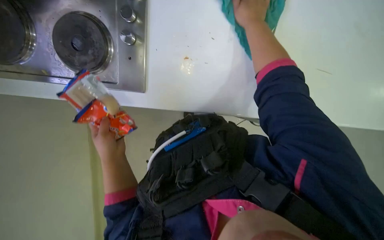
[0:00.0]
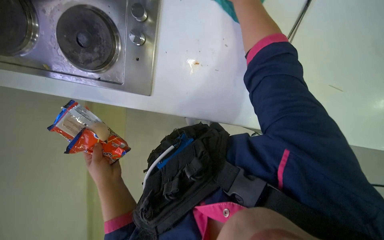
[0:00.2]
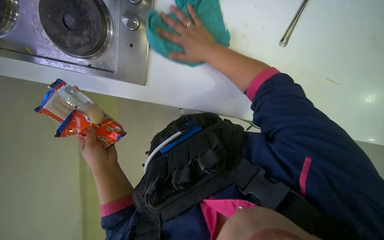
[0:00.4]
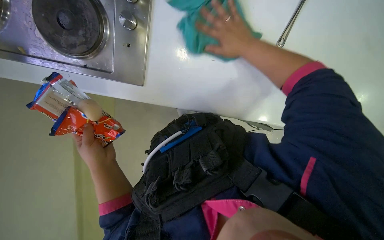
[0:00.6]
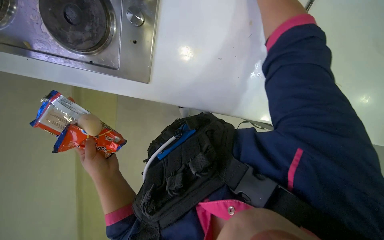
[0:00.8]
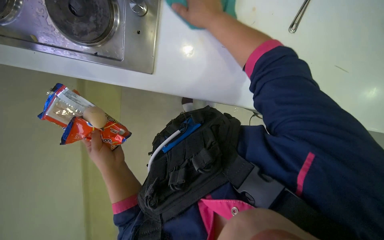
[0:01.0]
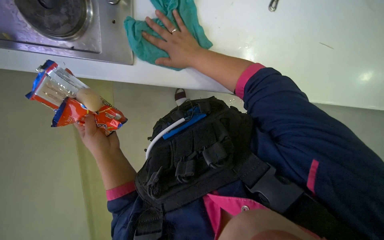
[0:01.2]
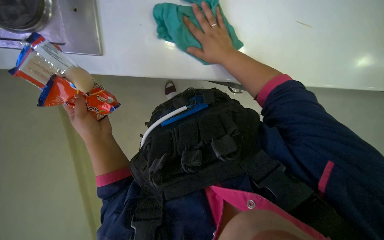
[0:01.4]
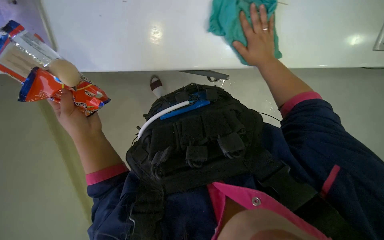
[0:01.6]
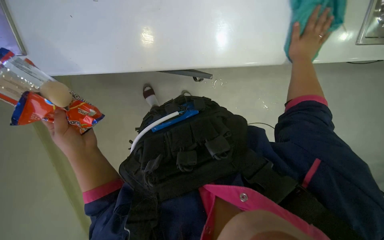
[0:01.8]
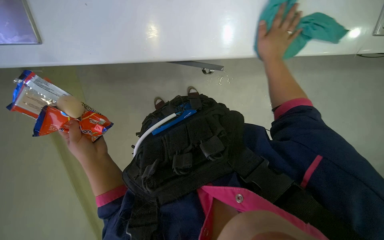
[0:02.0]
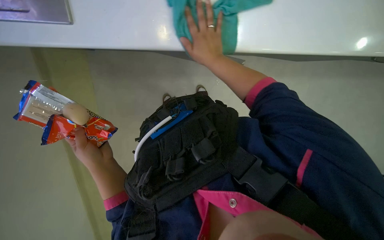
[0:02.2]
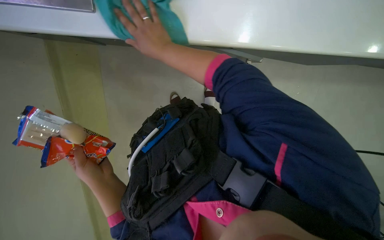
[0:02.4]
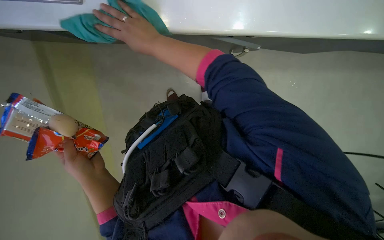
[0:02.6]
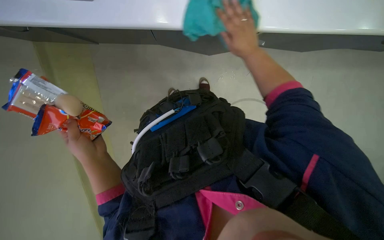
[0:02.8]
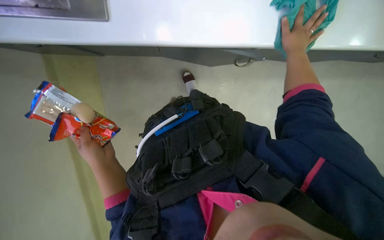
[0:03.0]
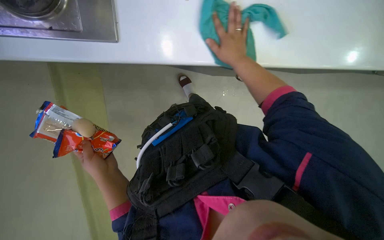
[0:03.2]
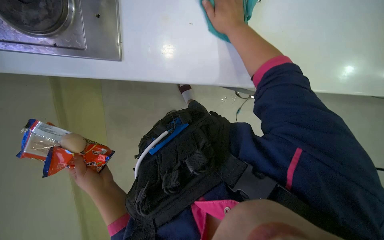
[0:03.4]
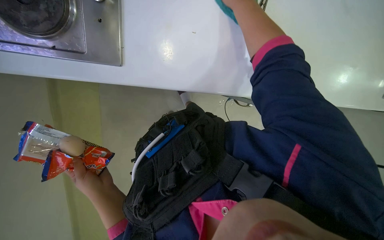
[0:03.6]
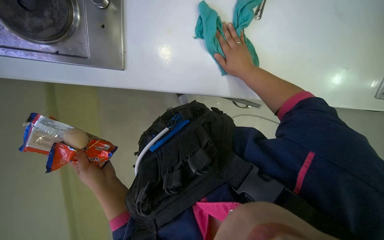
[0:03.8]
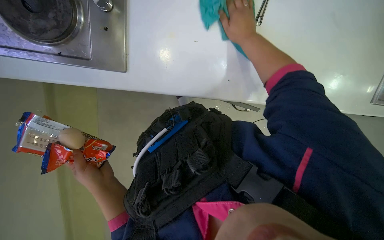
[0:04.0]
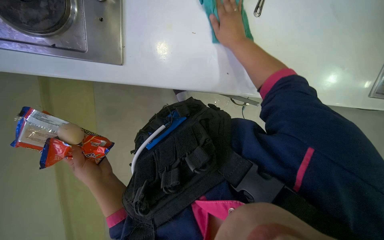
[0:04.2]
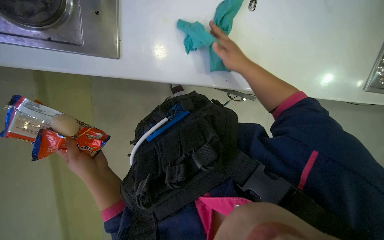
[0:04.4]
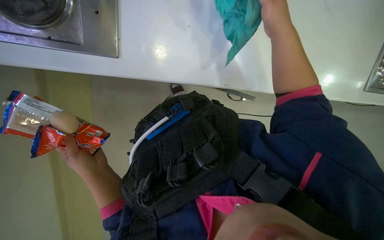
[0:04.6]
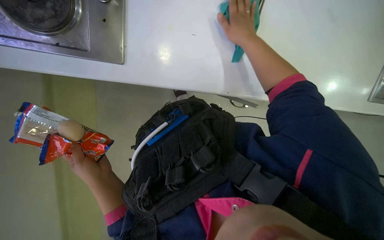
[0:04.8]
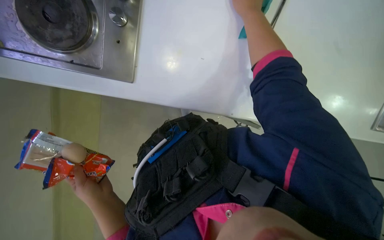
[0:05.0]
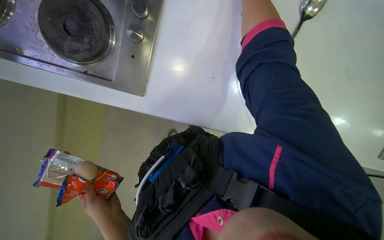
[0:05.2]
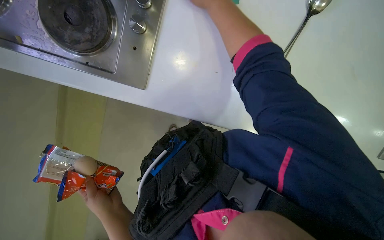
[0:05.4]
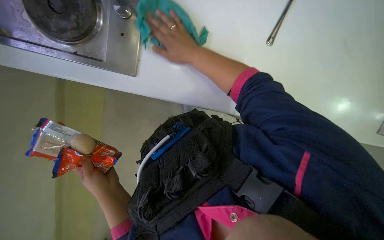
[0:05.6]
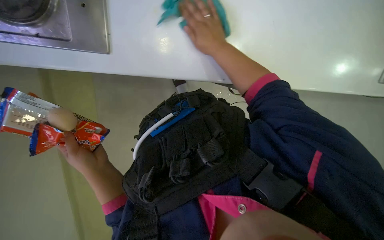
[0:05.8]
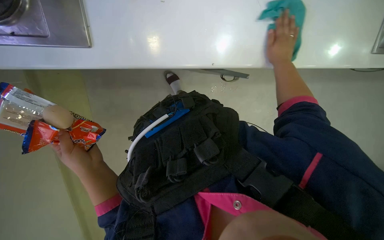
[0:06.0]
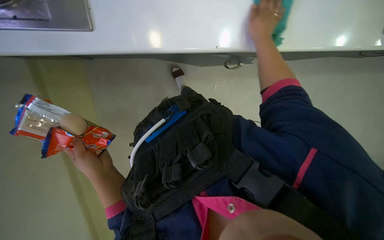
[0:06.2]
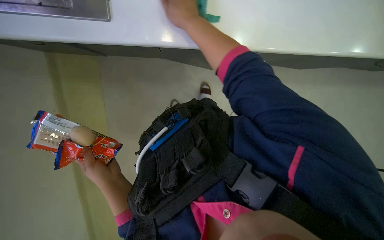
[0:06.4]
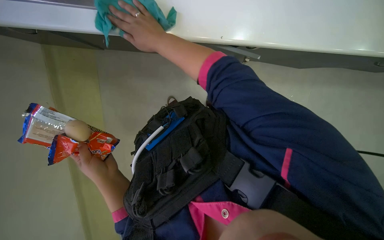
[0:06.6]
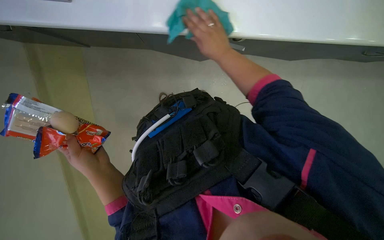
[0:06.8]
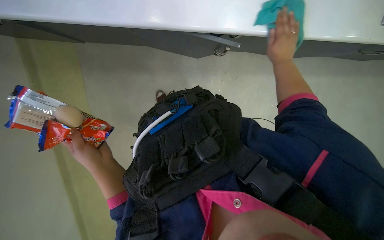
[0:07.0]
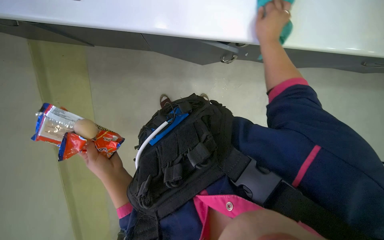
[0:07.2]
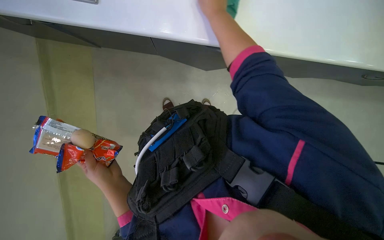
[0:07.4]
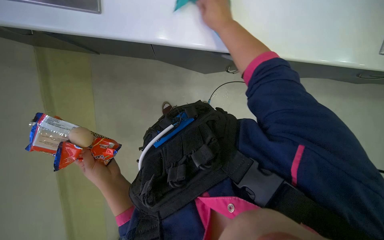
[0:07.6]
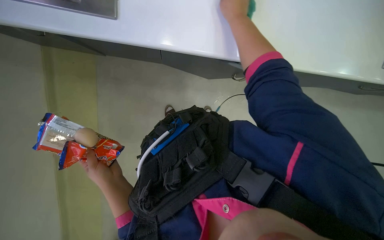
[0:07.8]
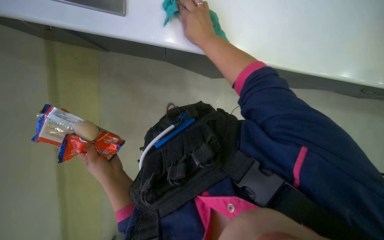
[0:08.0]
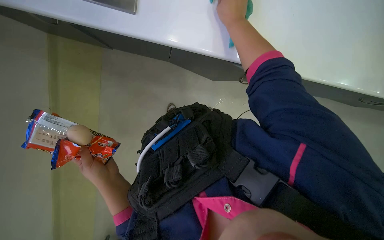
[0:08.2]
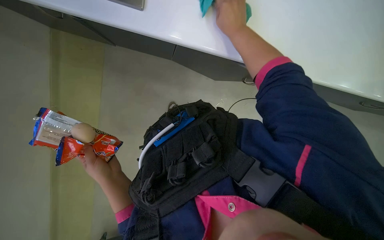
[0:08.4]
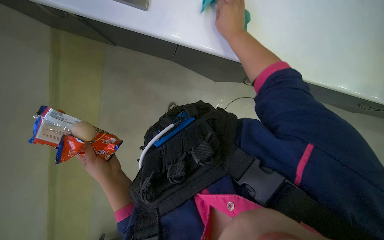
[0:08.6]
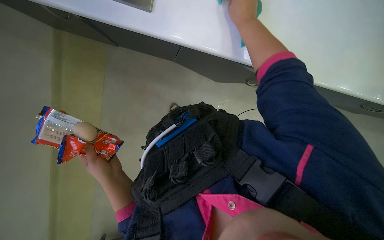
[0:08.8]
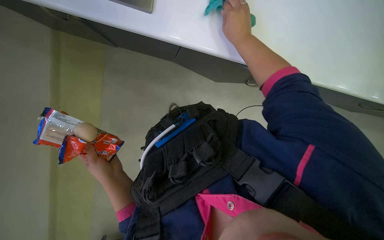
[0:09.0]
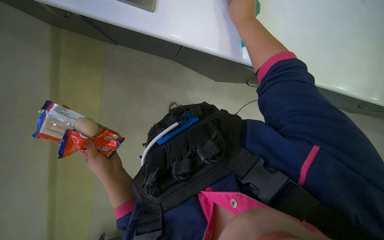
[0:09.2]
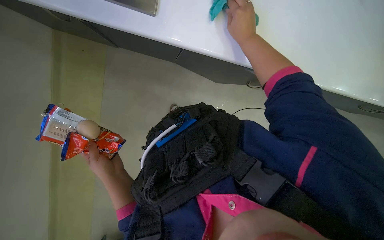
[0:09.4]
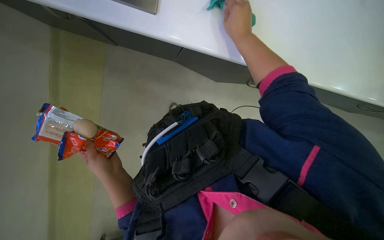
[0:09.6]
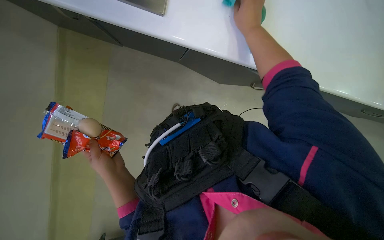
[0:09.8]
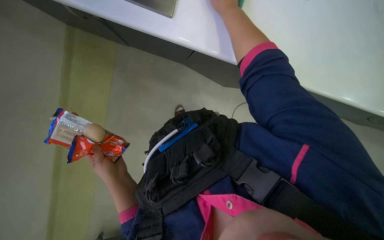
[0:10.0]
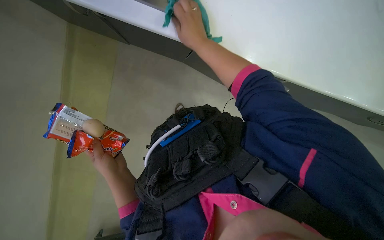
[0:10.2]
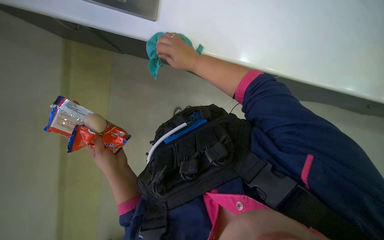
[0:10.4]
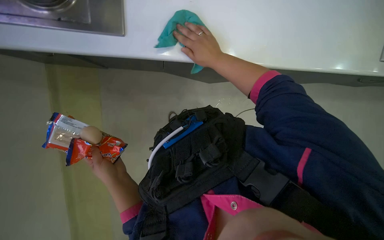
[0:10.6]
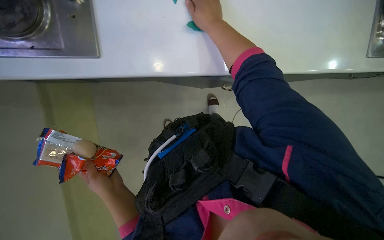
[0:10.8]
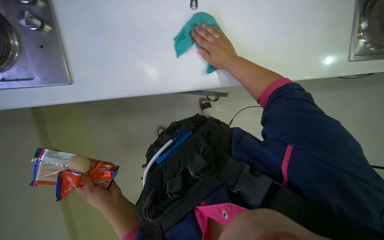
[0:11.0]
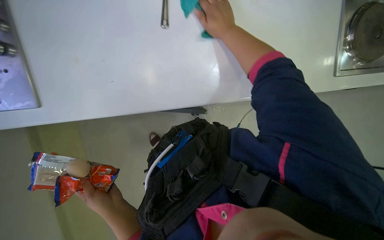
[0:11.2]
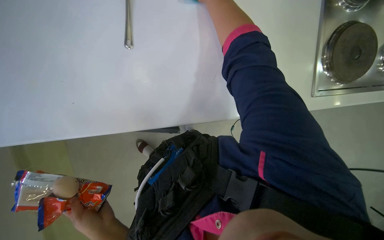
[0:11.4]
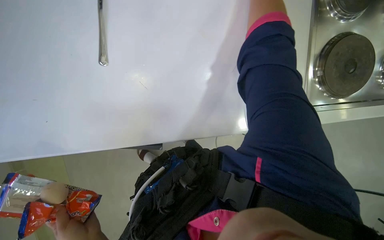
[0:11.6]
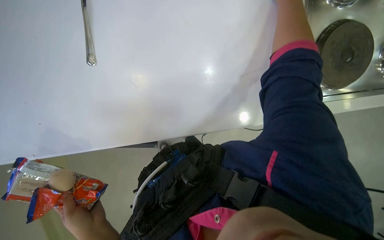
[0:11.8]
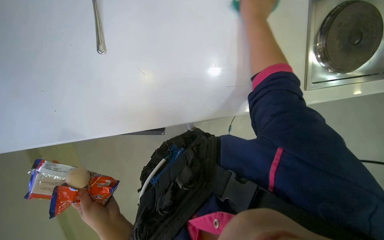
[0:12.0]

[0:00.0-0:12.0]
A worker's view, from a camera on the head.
Job: cleaning kitchen.
The whole recording: Cleaning kitchen sink and counter. The worker wipes the kitchen sink and surrounding counter with a cloth.
0:01.6 to 0:03.0: The right hand swings left and right, roughly 40 cm each way, with 2 reversals.
0:03.0 to 0:04.4: The right hand travels to the left and down the picture by some 20 cm.
0:06.0 to 0:07.6: The right hand swings left and right, approximately 35 cm each way, with 2 reversals.
0:07.6 to 0:09.0: The hands make small movements and keep their place.
0:09.0 to 0:10.4: The right hand is displaced to the left by some 15 cm.

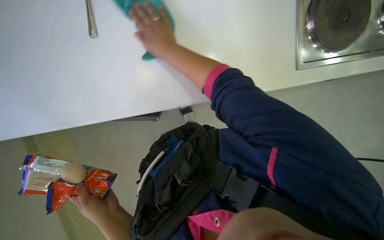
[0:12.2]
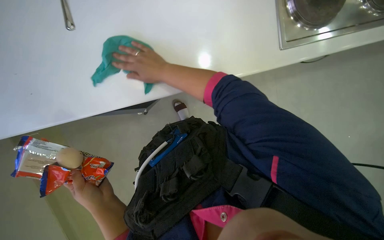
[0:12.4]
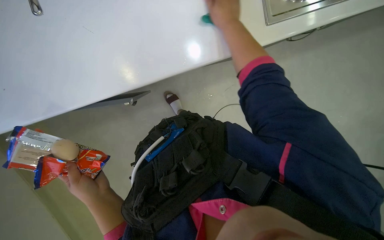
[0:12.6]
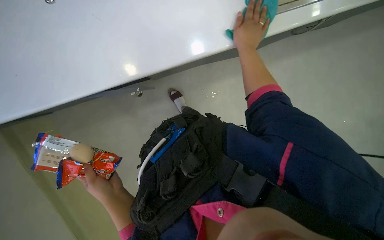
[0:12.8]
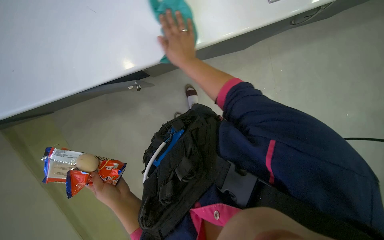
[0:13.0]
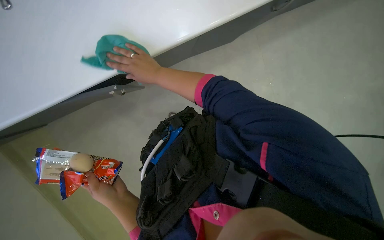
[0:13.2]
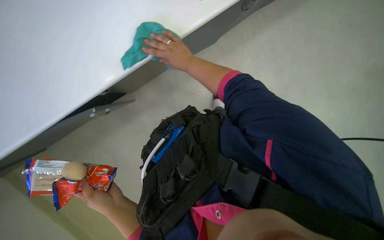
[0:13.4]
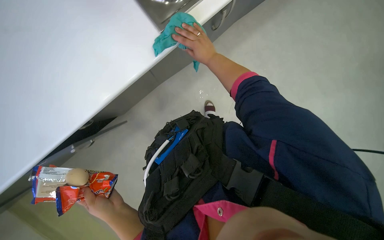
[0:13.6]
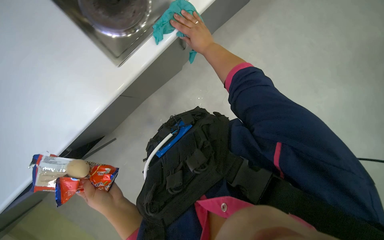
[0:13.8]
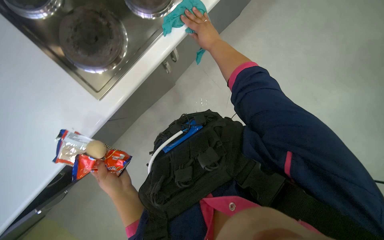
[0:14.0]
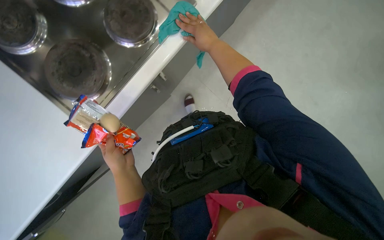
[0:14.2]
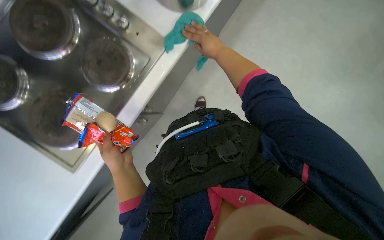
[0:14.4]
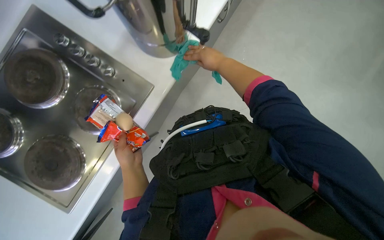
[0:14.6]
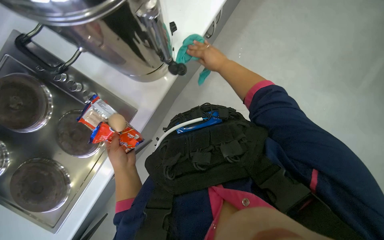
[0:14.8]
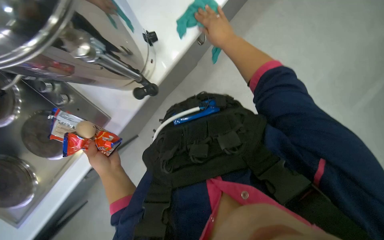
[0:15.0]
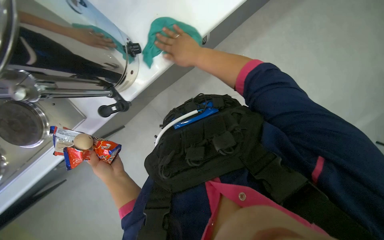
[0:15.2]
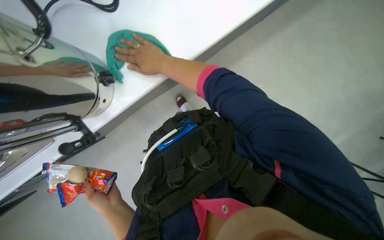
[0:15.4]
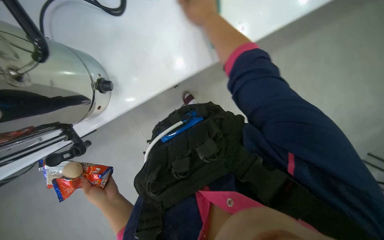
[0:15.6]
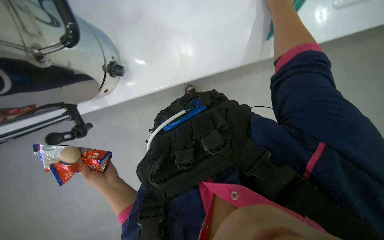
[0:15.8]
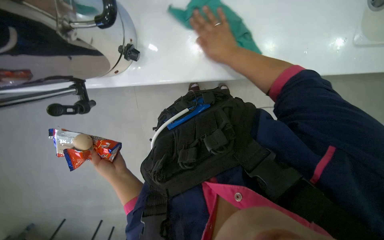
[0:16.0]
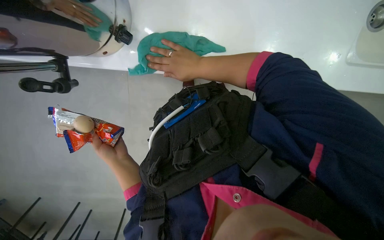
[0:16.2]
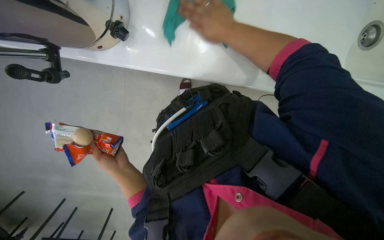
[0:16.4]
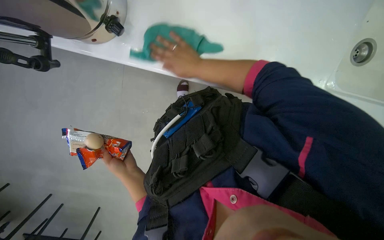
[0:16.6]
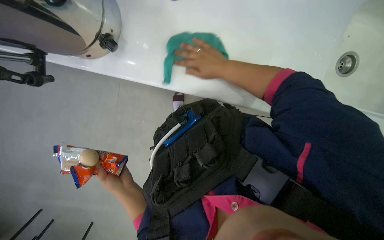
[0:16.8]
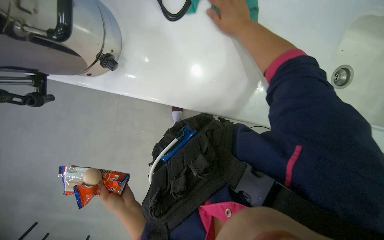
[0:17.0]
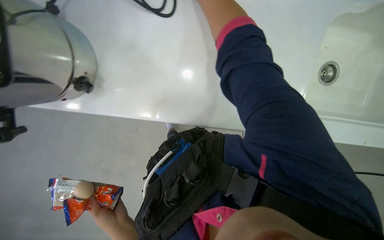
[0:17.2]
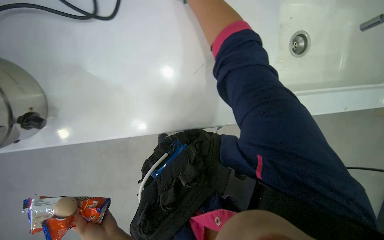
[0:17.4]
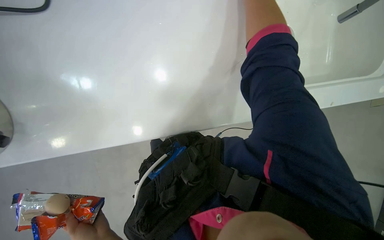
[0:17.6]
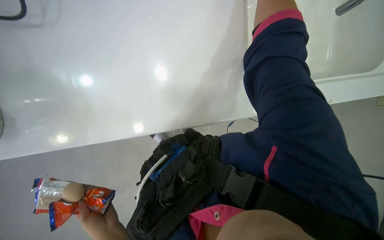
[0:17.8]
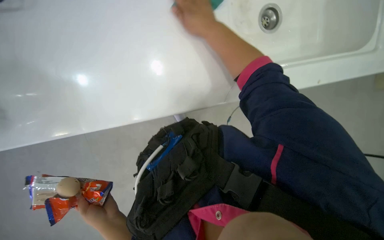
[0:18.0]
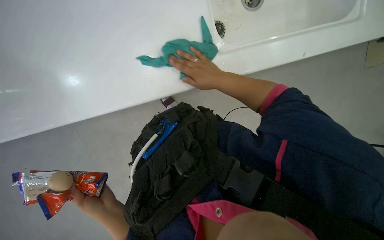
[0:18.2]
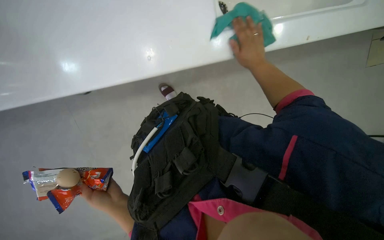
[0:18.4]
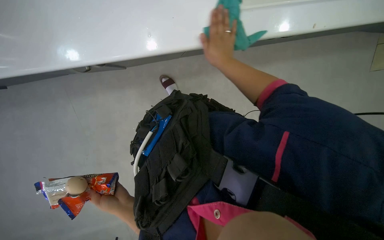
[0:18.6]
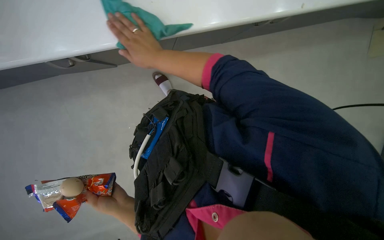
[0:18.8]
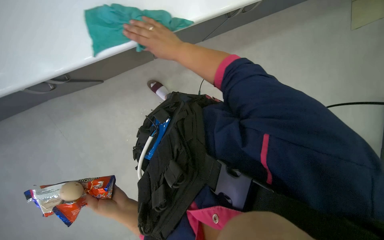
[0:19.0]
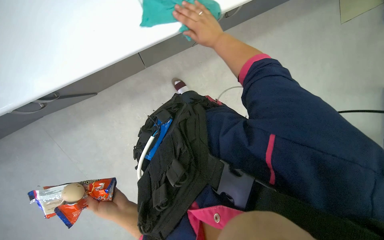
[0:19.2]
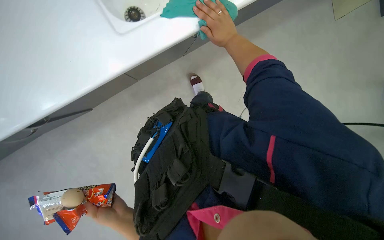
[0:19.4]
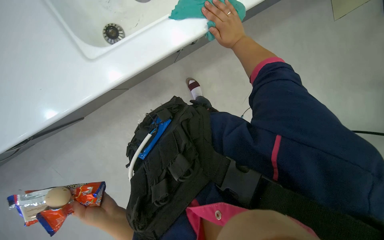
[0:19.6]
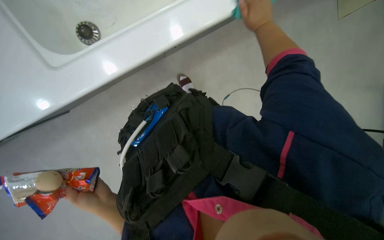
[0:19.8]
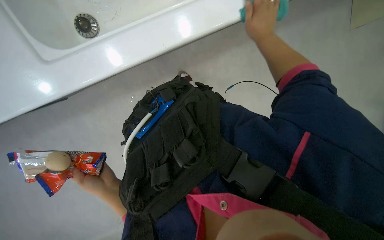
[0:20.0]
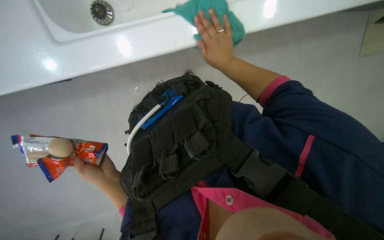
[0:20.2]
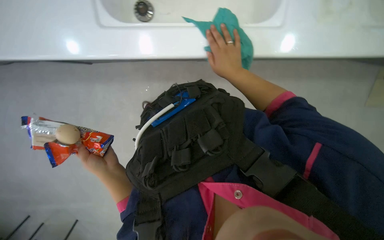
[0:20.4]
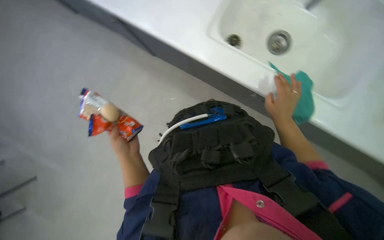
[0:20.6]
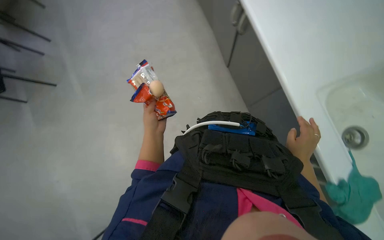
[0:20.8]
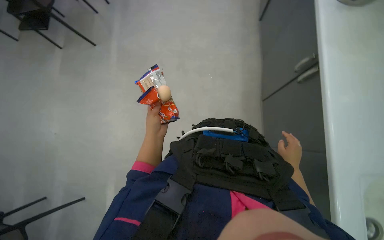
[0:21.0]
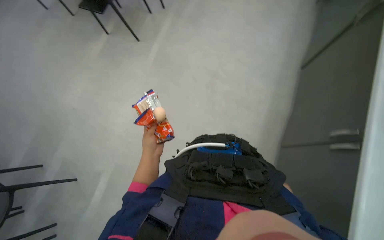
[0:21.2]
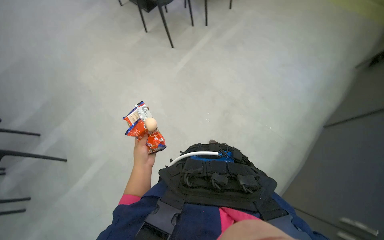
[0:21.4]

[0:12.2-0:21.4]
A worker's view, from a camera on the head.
Job: cleaning kitchen.
The whole recording: Cleaning kitchen sink and counter. The worker wipes the kitchen sink and surrounding counter with a cloth.
0:12.2 to 0:13.8: The right hand goes left and right, some 25 cm each way, reversing 2 times.
0:18.4 to 0:19.8: The right hand heads up the picture, covering about 10 cm, and travels to the left and back again, about 20 cm each way.
0:19.8 to 0:21.4: The head turns to the left by some 55 degrees. The view tilts approximately 25 degrees upward.
